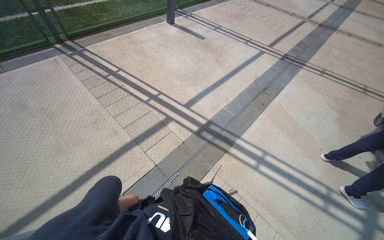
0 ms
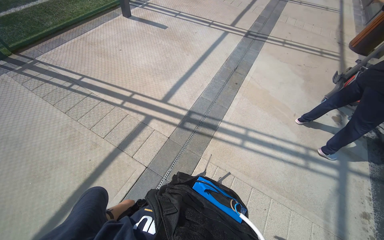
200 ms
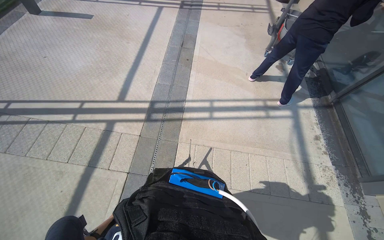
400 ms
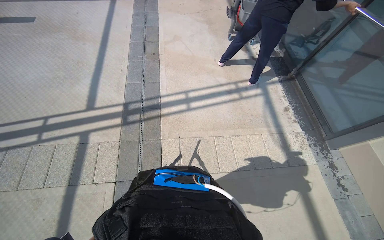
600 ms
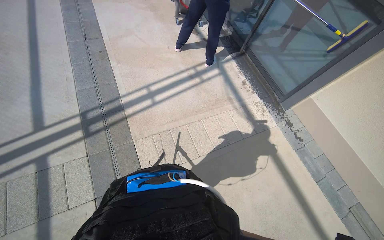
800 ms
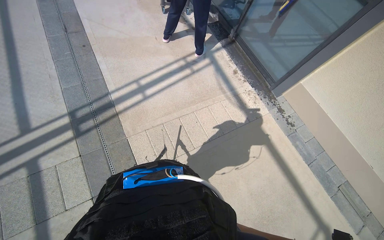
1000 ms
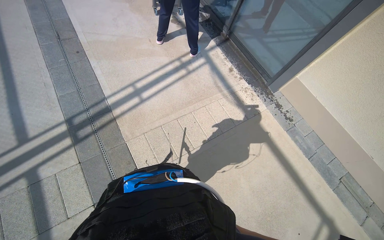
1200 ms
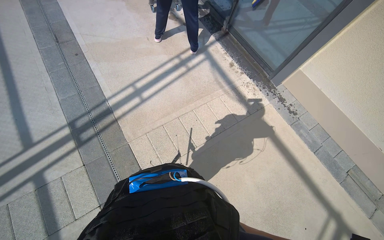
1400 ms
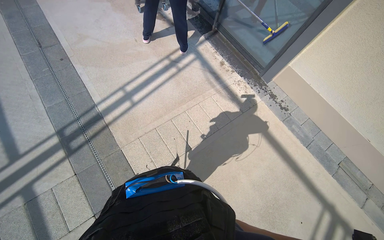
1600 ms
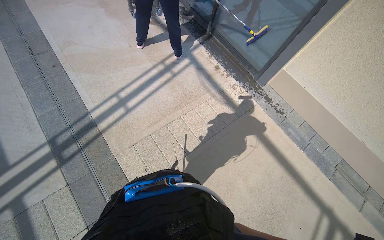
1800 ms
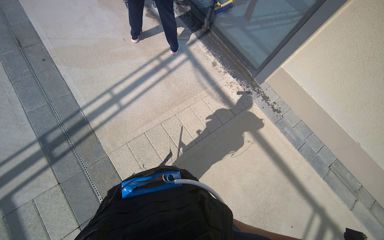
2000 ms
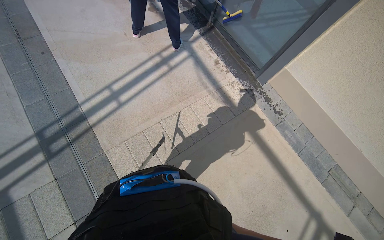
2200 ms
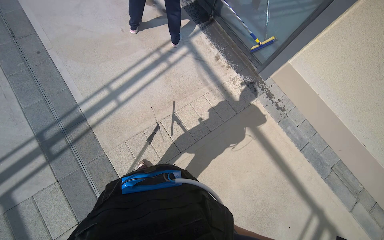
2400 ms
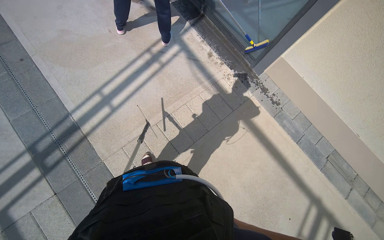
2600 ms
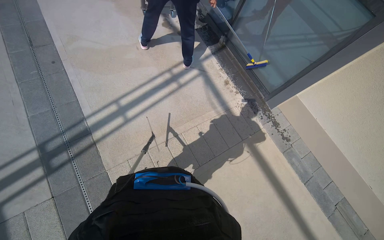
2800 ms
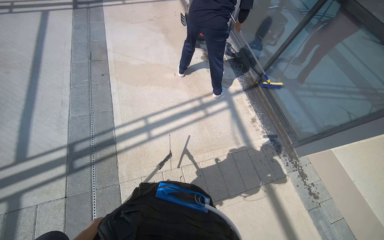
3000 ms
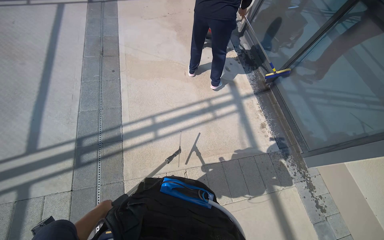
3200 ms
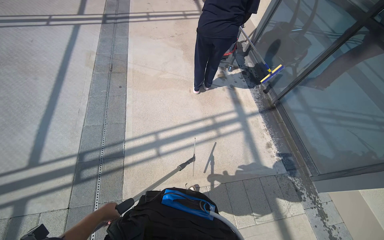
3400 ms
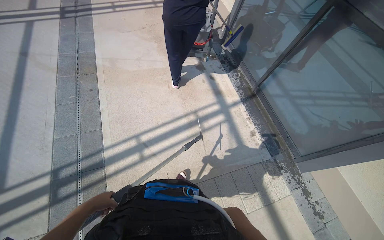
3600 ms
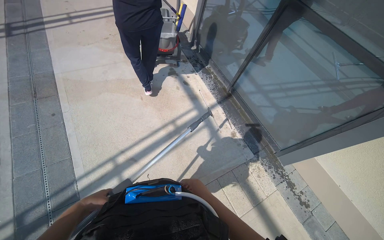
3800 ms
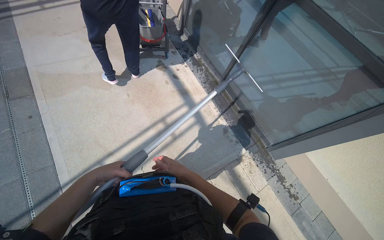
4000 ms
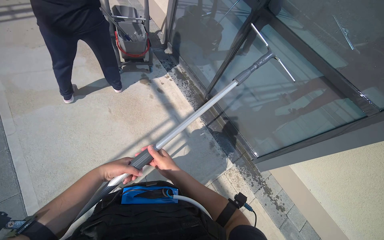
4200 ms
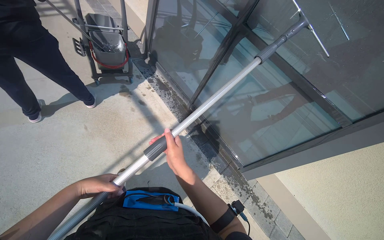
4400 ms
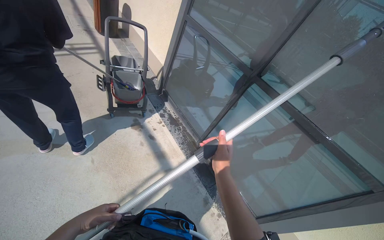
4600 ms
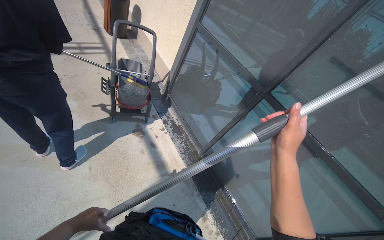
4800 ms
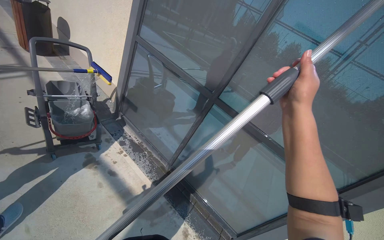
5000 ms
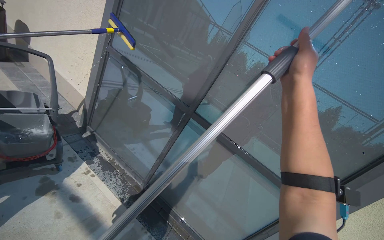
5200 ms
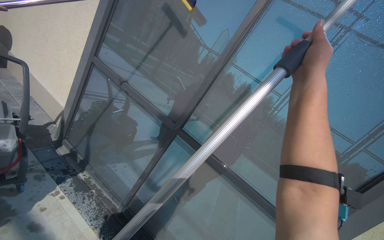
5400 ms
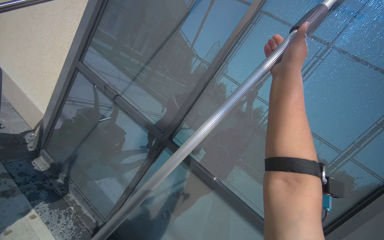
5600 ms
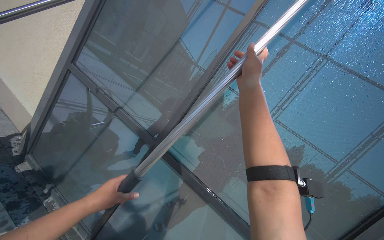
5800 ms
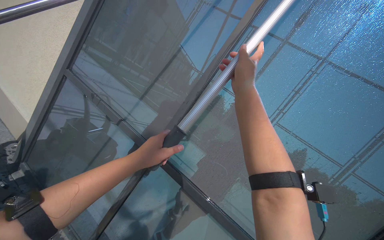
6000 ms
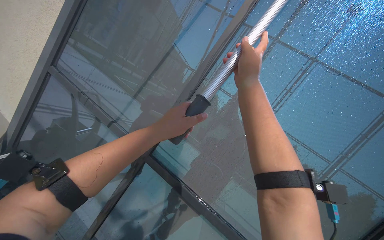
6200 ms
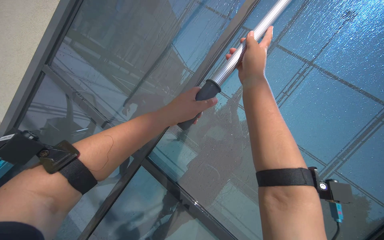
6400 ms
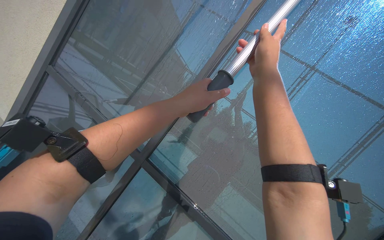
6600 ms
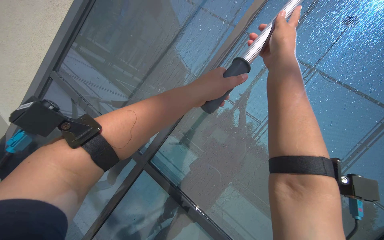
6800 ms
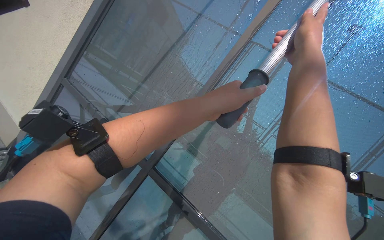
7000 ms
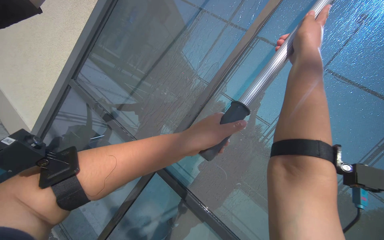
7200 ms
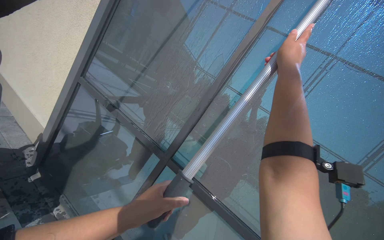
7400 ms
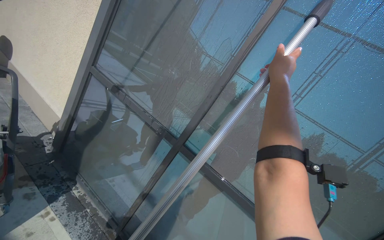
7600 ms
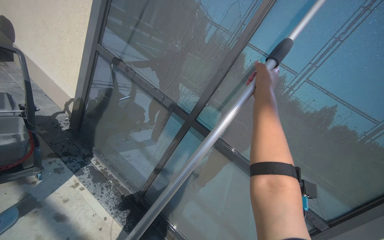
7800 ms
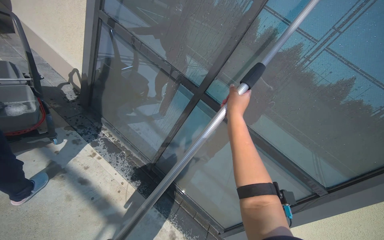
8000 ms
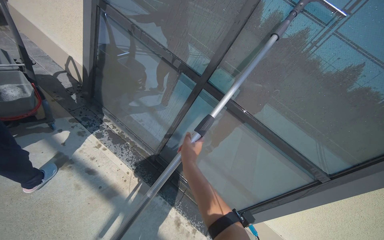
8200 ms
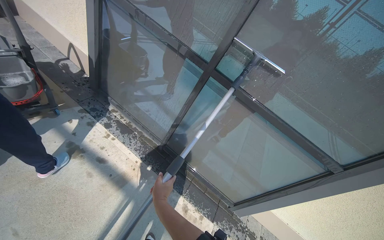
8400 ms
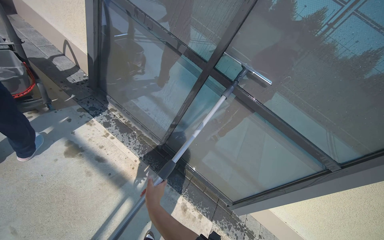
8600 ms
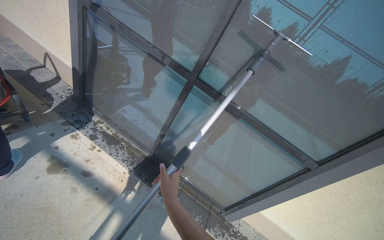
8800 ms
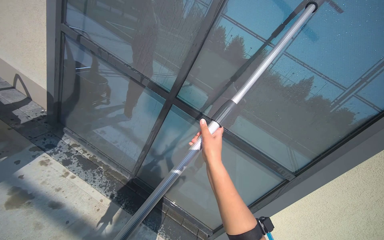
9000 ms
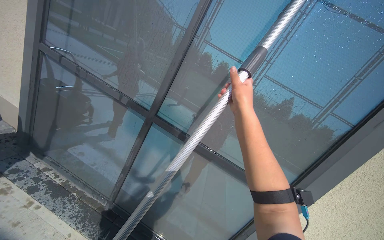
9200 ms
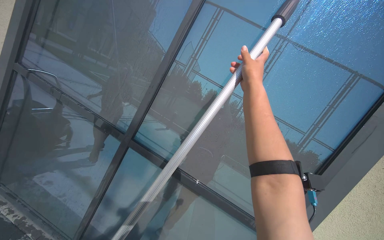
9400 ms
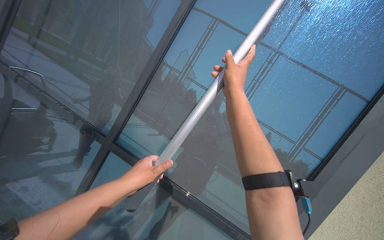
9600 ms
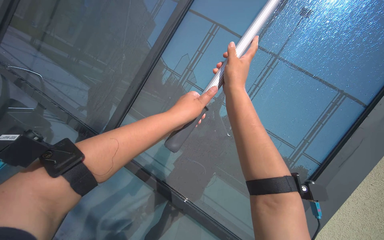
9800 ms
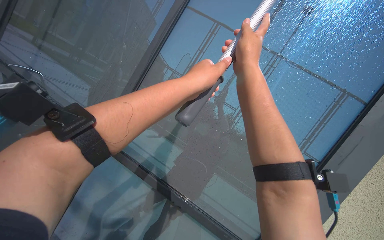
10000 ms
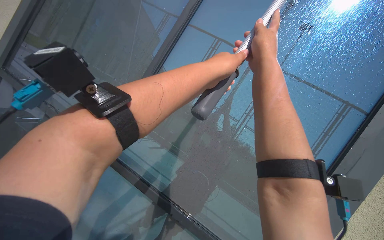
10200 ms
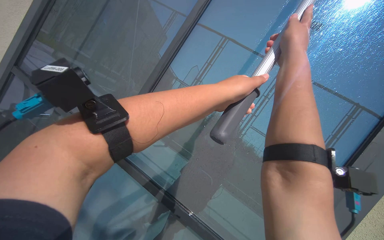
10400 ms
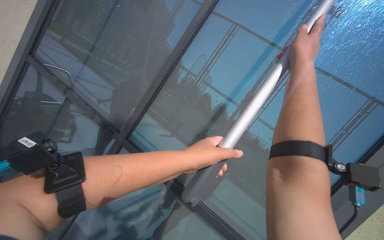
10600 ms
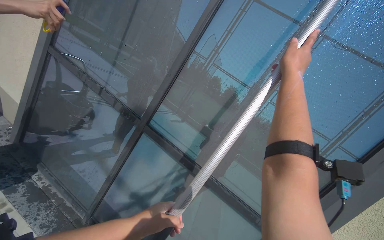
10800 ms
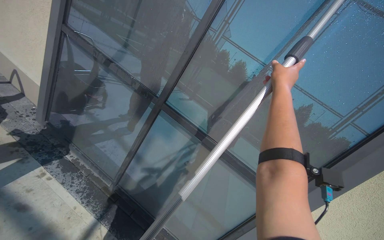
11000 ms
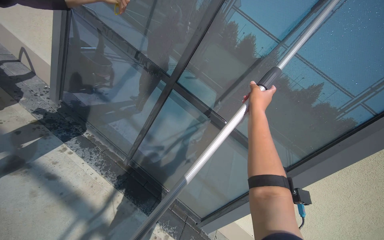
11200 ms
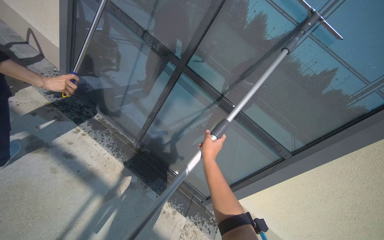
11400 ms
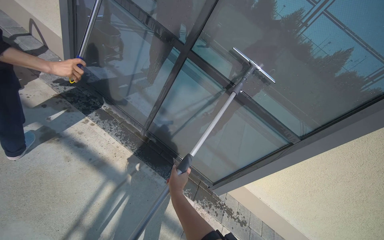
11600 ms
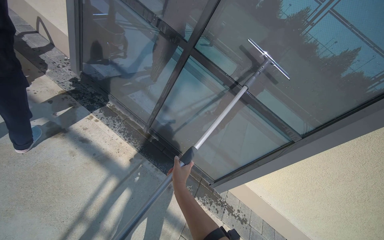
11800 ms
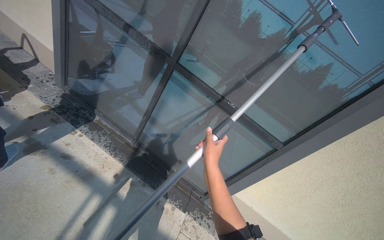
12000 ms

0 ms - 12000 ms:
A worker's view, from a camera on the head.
Job: wiping surfaces.
The whole recording: Cleaning glass window with squeegee. The worker cleans the glass window using a squeegee, then a long pole with a squeegee attachment.
0 ms - 1600 ms: The wearer looks roughly 80 degrees further to the right. The view tilts some 20 degrees downward.
3000 ms - 4400 ms: The camera is carried approximately 70 cm. The wearer looks about 25 degrees further to the right.
4400 ms - 6000 ms: The camera is carried about 60 cm. The camera sweeps to the right, by about 25 degrees. The wearer looks approximately 30 degrees further upward.
7600 ms - 9000 ms: The camera pitches downward, by some 15 degrees.
9000 ms - 10400 ms: The camera pitches upward, by about 25 degrees. The right hand moves to the right and up the picture, about 60 cm.
10400 ms - 12000 ms: The wearer moves some 50 cm. The view tips downward by roughly 35 degrees.

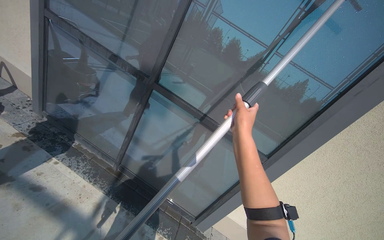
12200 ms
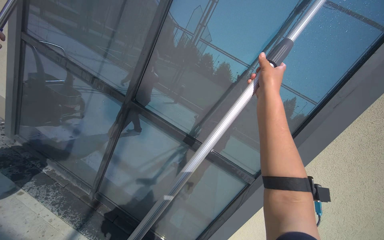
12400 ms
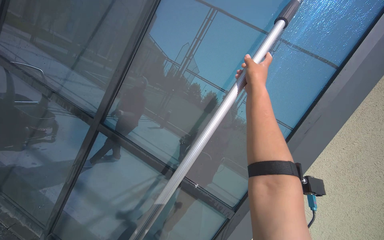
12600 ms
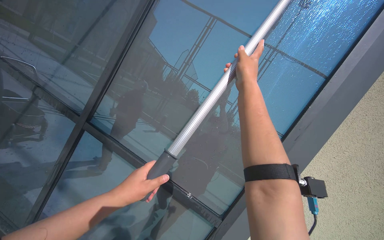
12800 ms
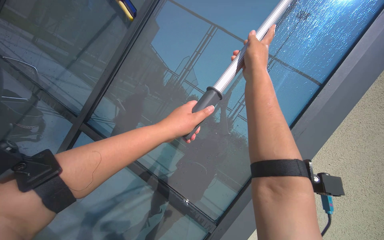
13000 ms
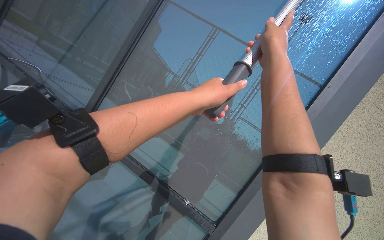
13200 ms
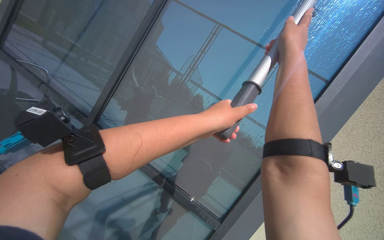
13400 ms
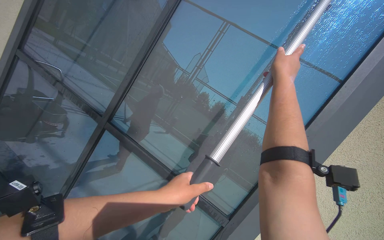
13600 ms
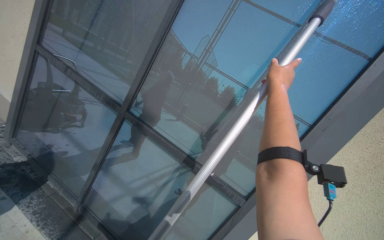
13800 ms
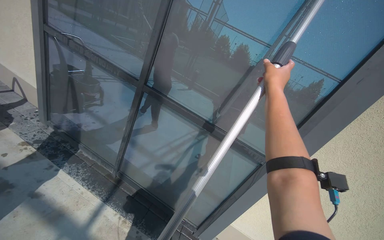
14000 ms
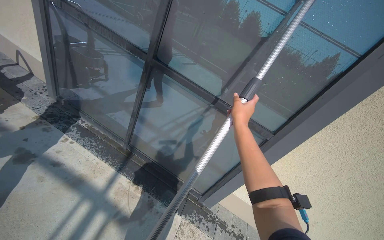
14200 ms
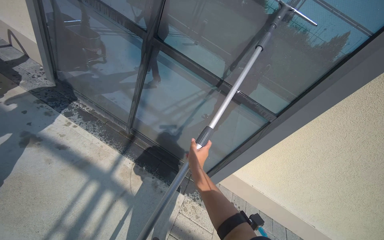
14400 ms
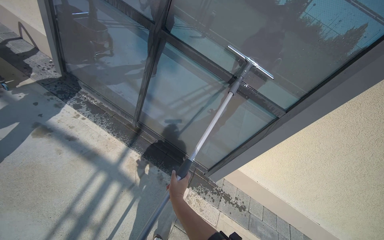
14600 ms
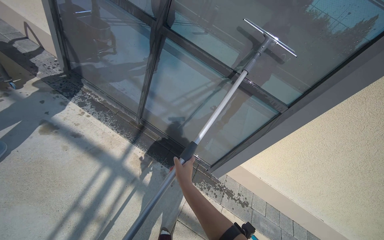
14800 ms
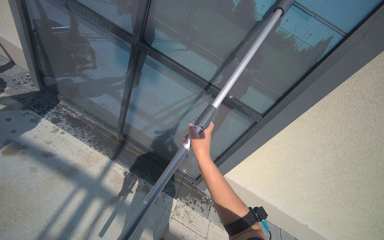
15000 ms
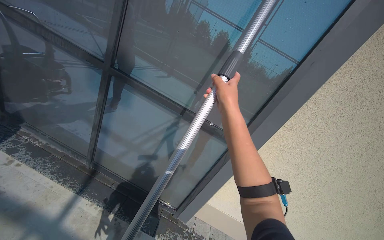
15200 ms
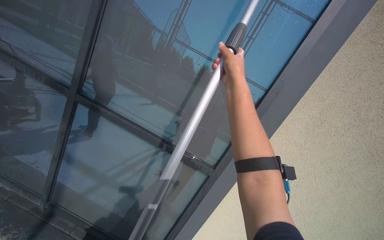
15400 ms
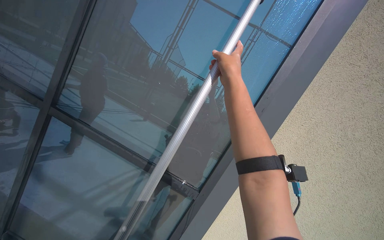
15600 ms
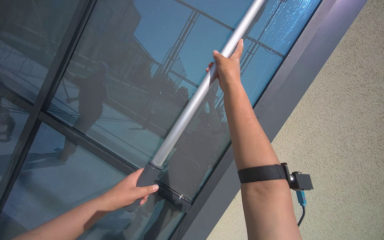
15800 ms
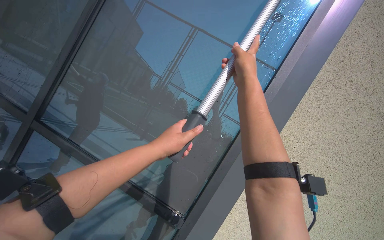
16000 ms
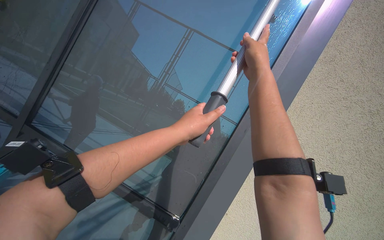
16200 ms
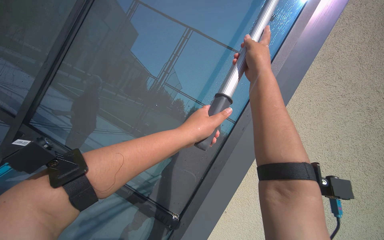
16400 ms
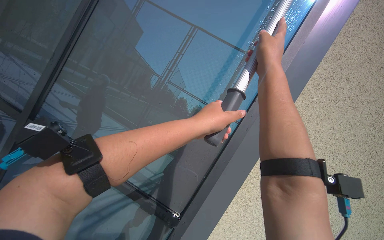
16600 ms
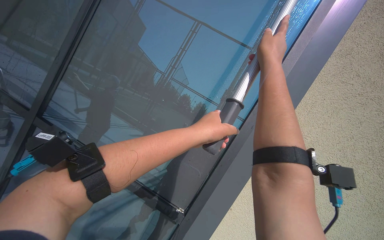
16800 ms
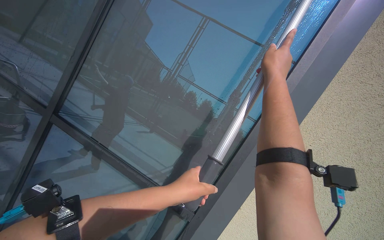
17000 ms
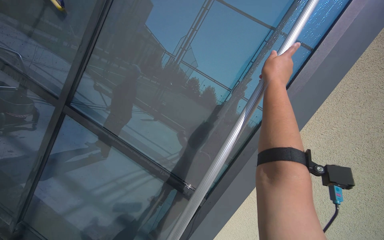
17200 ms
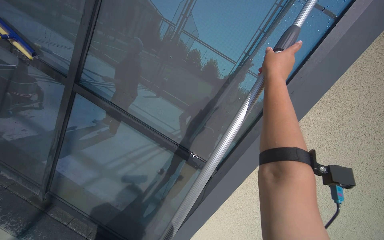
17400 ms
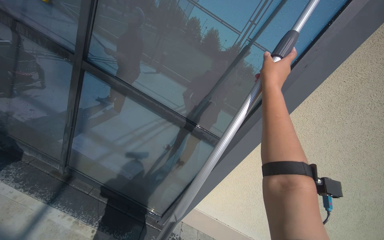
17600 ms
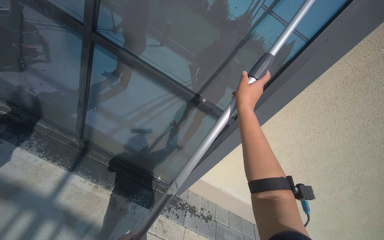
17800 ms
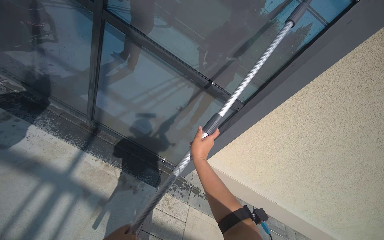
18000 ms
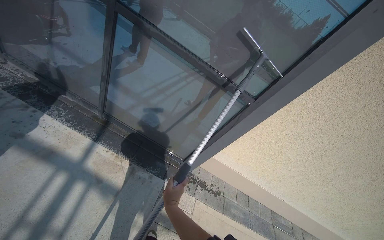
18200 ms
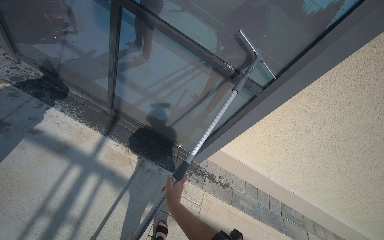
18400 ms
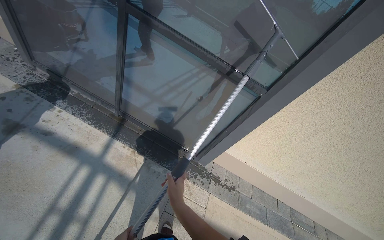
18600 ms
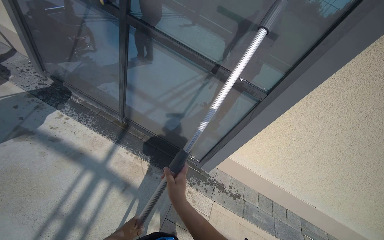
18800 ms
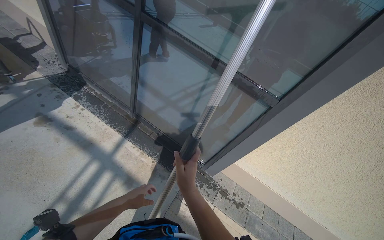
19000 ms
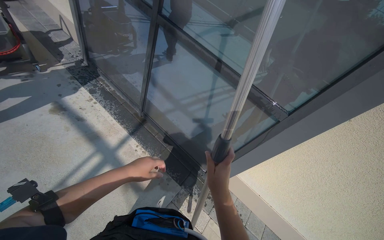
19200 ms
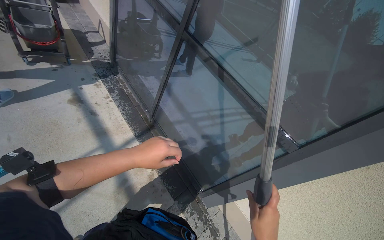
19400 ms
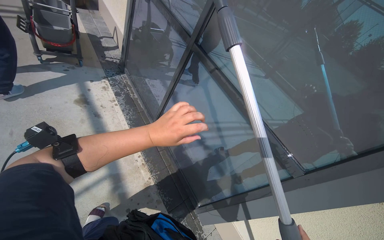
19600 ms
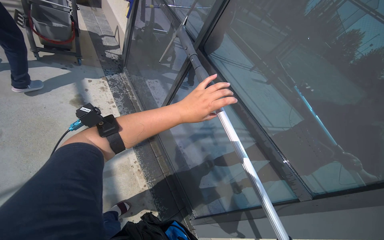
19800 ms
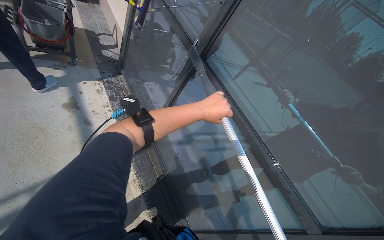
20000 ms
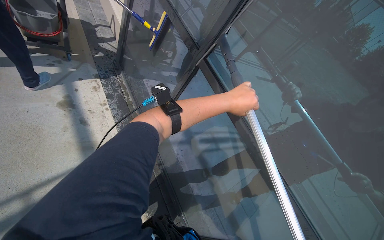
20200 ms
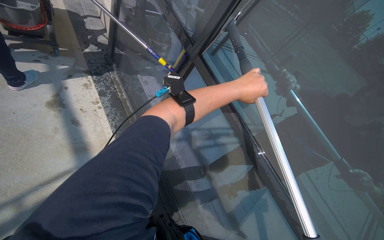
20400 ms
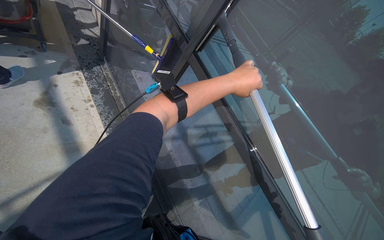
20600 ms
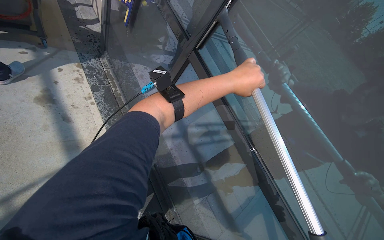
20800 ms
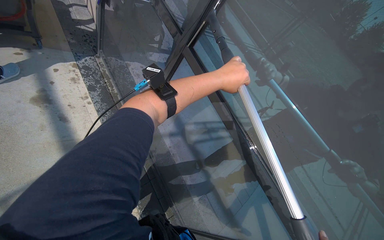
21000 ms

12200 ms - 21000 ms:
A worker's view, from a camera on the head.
Job: wiping surfaces.
The whole recording: Cleaning glass window with squeegee. The worker cleans the glass window using a squeegee, then a long pole with a squeegee attachment.
12200 ms - 13600 ms: The view tilts roughly 20 degrees upward. The right hand is displaced to the right and up the picture by about 40 cm.
13600 ms - 15200 ms: The view tips downward by roughly 20 degrees.
15200 ms - 16600 ms: The view tilts some 25 degrees upward.
16600 ms - 18000 ms: The camera pitches downward, by approximately 40 degrees.
18000 ms - 19600 ms: The wearer's head swings about 40 degrees to the left.
19600 ms - 21000 ms: The head travels about 40 cm.
